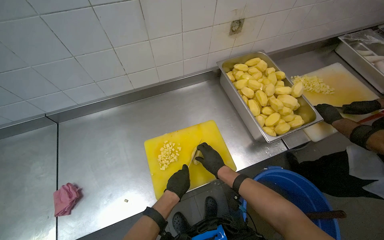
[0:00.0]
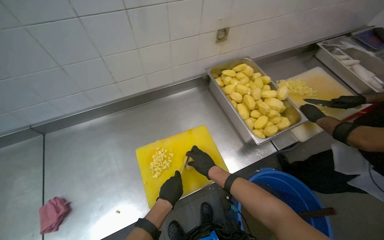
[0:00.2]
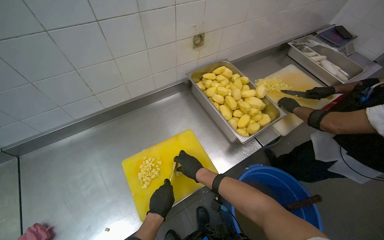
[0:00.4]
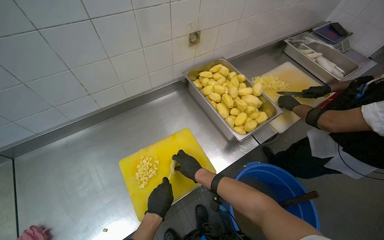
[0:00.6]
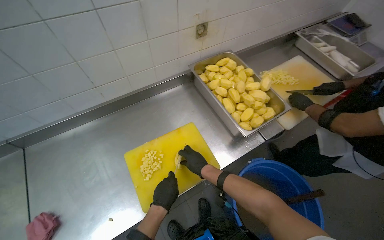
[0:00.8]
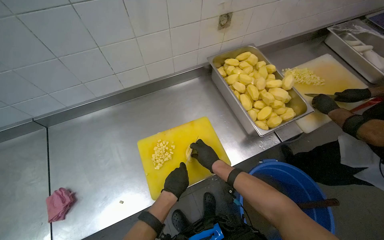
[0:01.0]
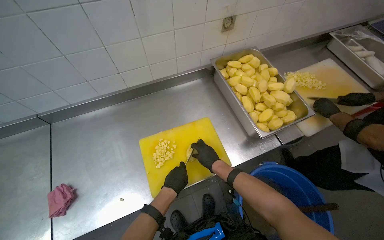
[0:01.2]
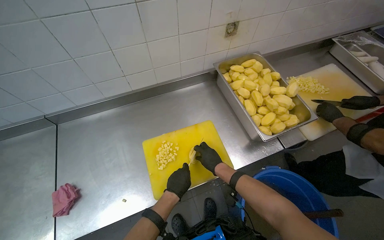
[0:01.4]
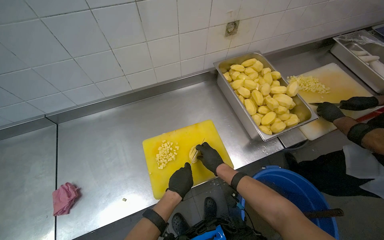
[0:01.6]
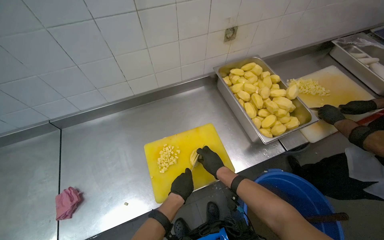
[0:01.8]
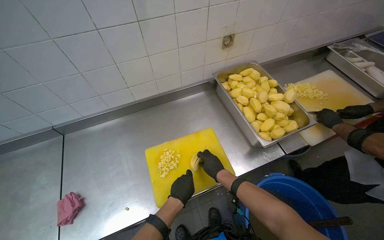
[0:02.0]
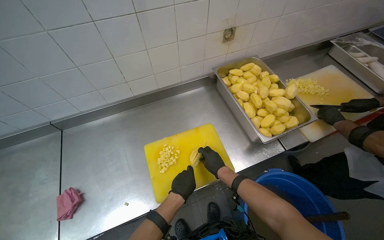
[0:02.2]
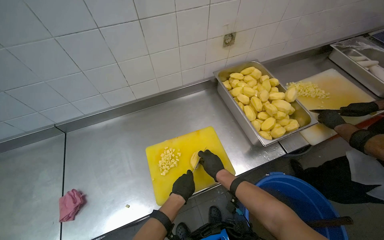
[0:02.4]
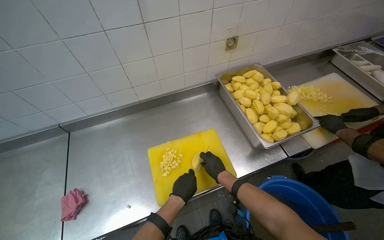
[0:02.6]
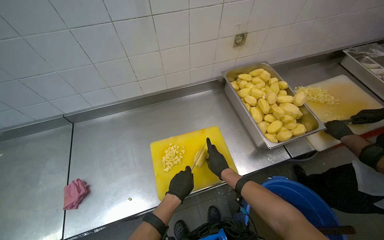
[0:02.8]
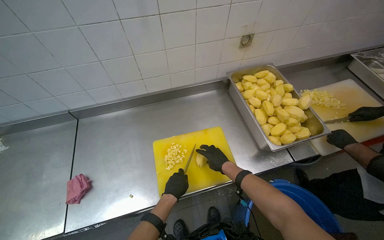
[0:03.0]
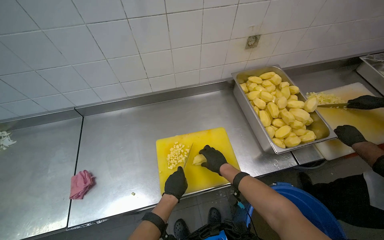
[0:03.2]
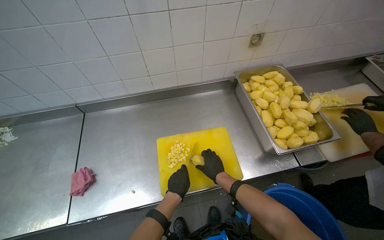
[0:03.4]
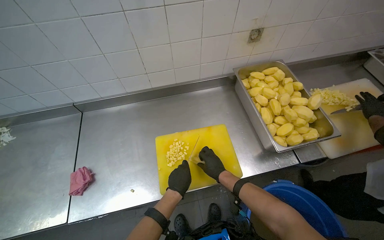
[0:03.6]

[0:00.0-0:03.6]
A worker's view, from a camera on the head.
Job: preparing food.
The whole recording: Chopping potatoes on cutting board. The worker chops peeled potatoes into smaller pieces on a yellow cutting board.
0:00.0 to 0:03.6: The hands make small movements and keep their place.

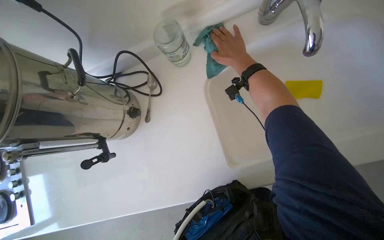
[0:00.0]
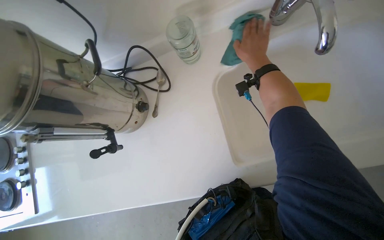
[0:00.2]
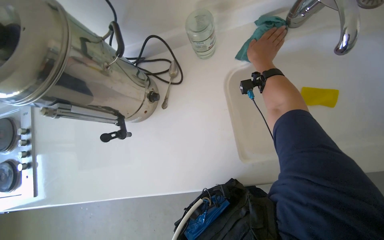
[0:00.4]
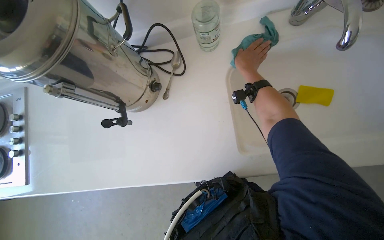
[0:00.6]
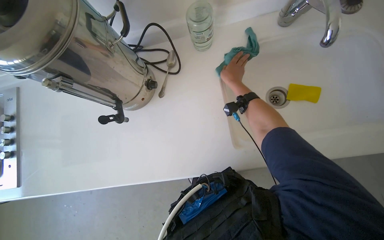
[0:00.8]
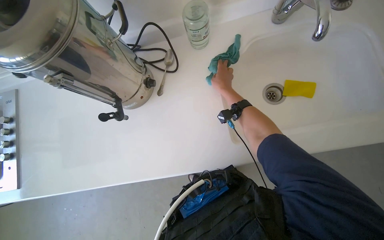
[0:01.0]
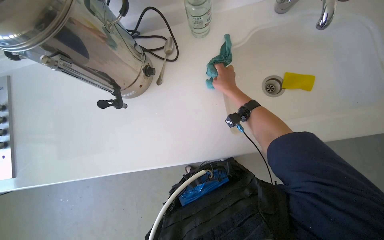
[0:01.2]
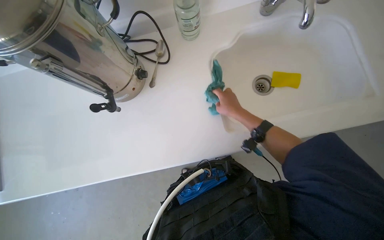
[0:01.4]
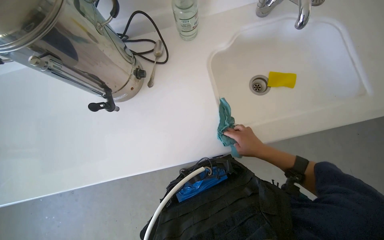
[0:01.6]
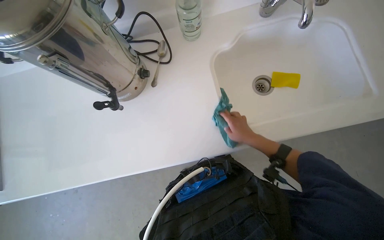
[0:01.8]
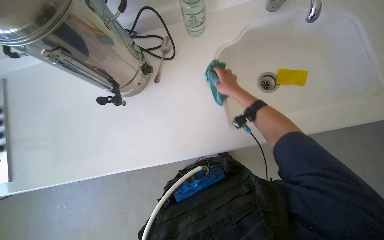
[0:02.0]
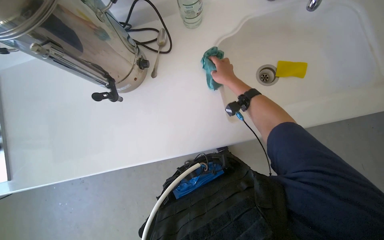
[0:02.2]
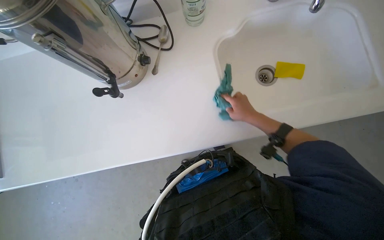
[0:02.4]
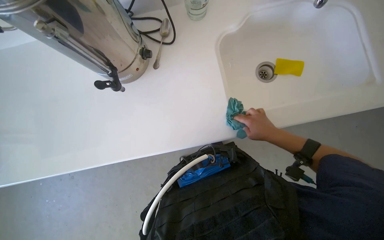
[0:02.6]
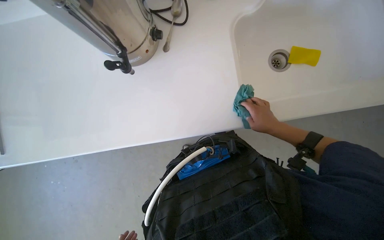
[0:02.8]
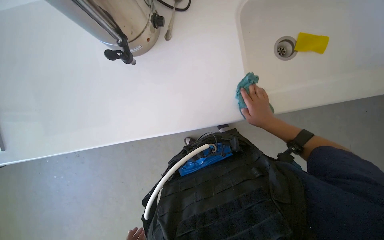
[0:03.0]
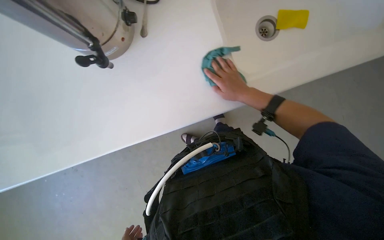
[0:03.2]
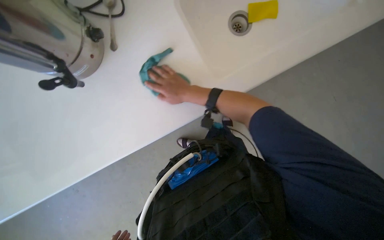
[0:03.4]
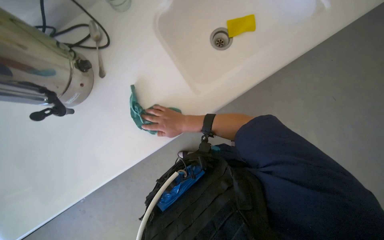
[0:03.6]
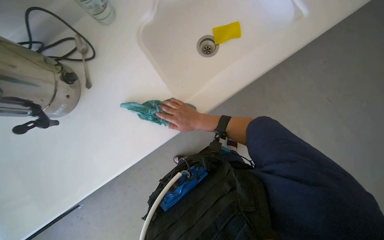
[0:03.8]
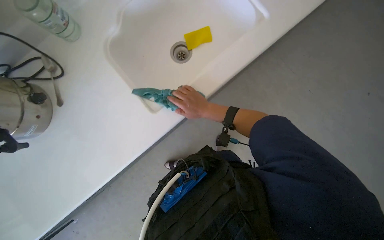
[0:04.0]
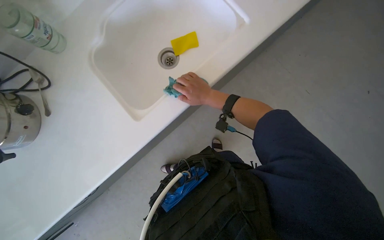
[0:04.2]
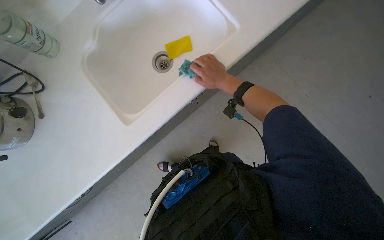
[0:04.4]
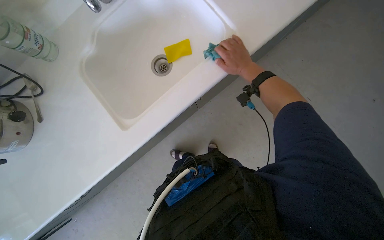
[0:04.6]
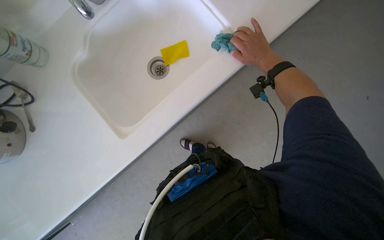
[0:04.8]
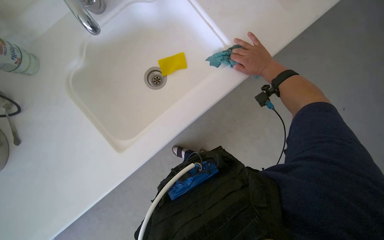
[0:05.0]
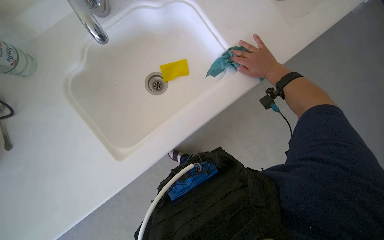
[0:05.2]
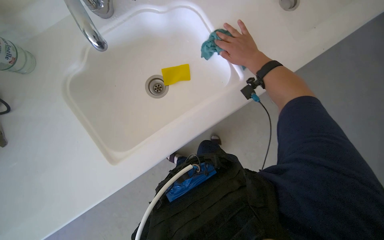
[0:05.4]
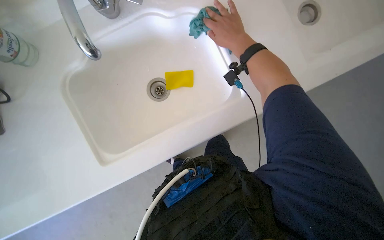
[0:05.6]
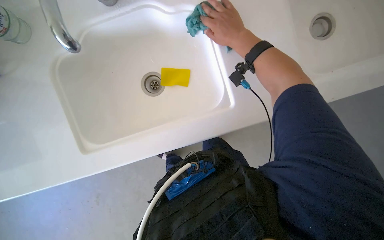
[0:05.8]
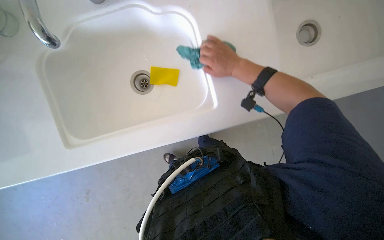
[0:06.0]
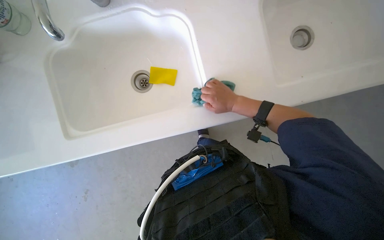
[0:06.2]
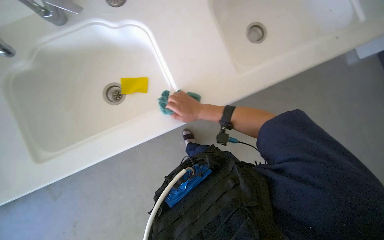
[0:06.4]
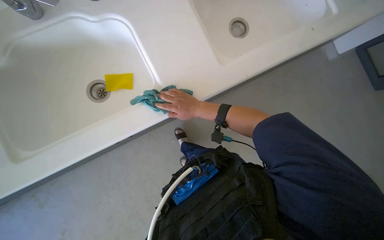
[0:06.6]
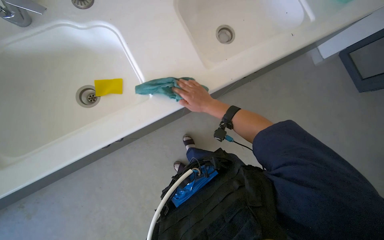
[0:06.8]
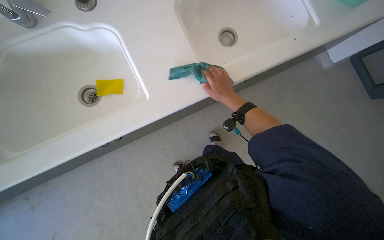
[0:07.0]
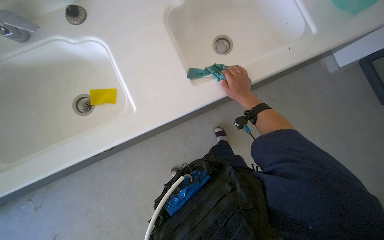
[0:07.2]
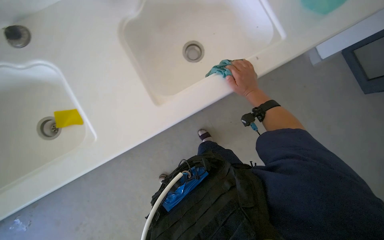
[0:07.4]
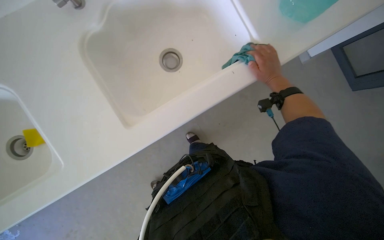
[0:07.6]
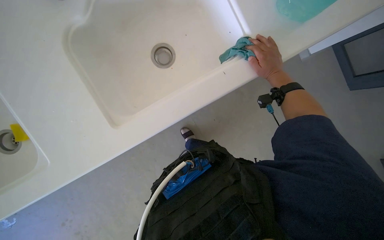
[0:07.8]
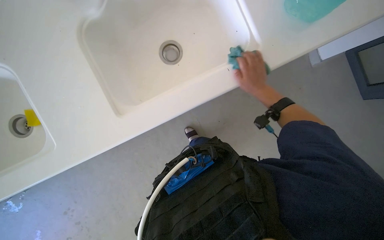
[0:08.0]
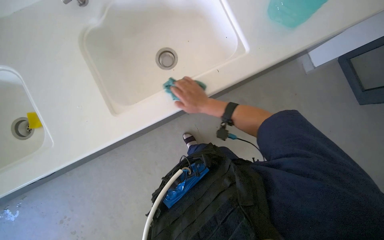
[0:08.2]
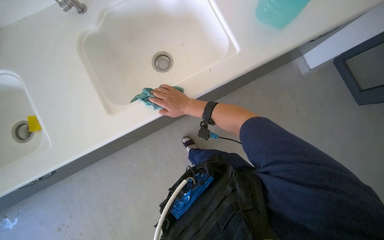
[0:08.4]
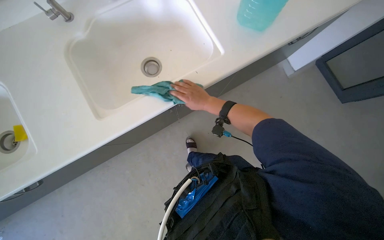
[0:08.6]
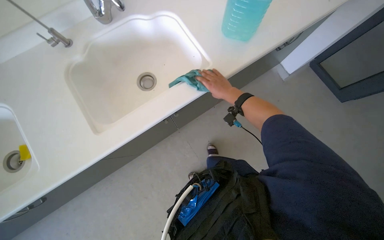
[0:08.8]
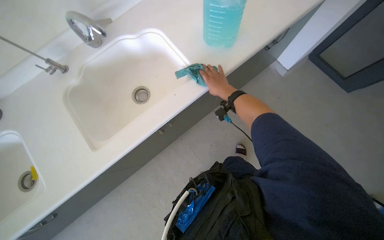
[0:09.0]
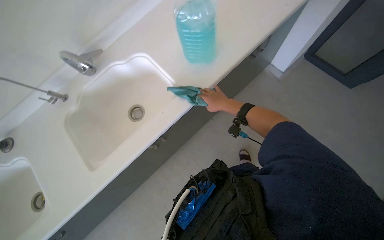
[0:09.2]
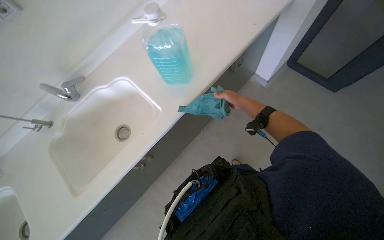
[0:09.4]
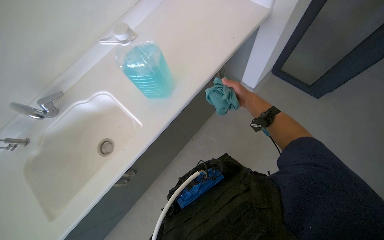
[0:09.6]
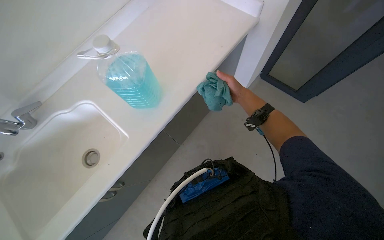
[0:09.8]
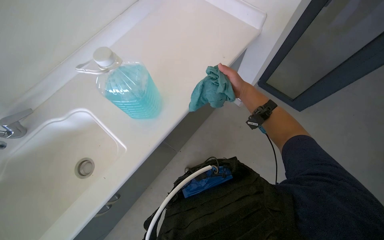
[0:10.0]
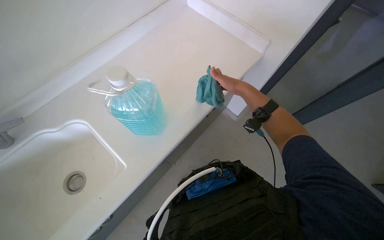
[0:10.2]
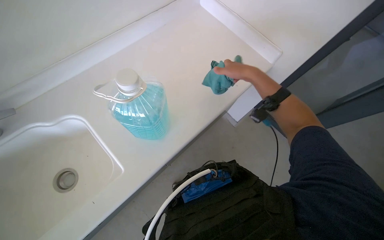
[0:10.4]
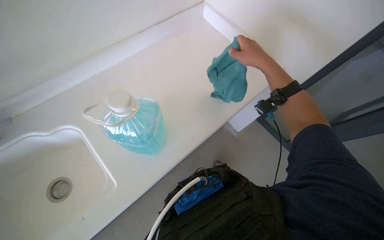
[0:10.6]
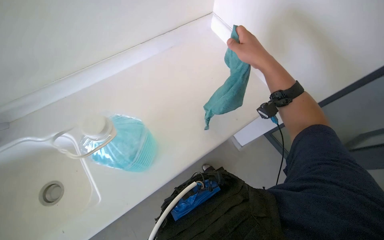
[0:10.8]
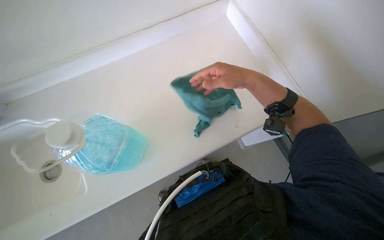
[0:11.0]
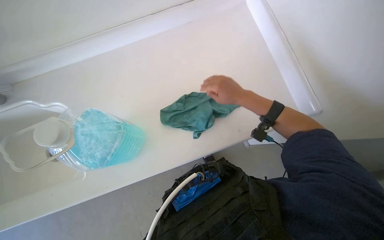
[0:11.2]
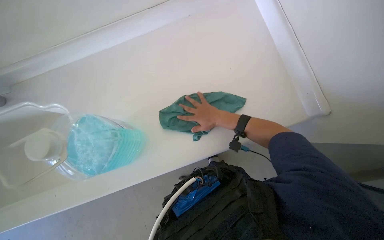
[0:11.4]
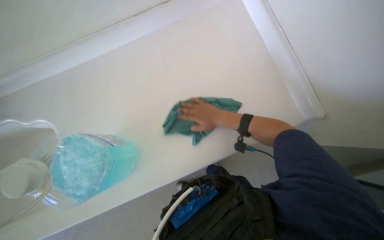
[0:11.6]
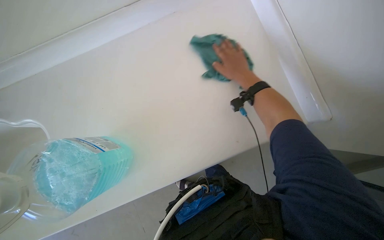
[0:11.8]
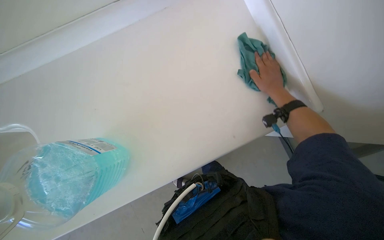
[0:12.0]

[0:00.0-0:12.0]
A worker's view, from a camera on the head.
Job: cleaning kitchen.
The whole recording: Wiping kitchen counter and sinks. The worker wipes the kitchen counter and around the sinks with a cloth.
0:03.0 to 0:04.4: The wearer looks about 45 degrees further to the right. The camera pitches upward, by approximately 15 degrees.
0:04.4 to 0:06.0: The right hand travels to the right and back again, roughly 10 cm each way.
0:06.0 to 0:07.6: The camera is carried some 50 cm.
0:10.4 to 0:12.0: The scene turns about 25 degrees clockwise in the picture. The right hand swings nearer and farther, approximately 15 cm each way, with 2 reversals.

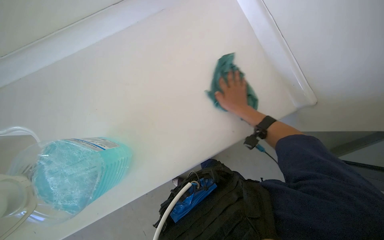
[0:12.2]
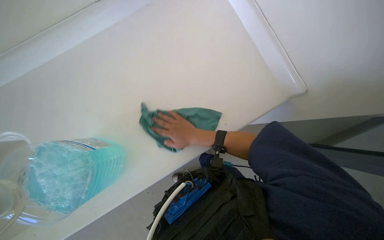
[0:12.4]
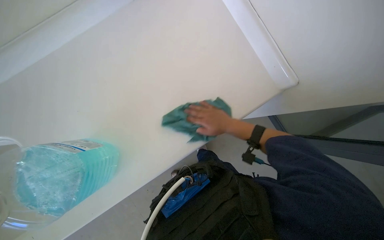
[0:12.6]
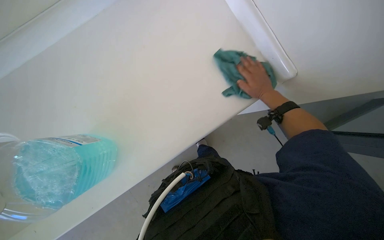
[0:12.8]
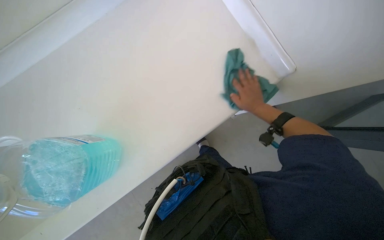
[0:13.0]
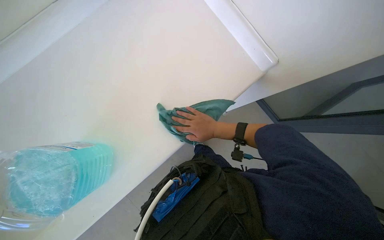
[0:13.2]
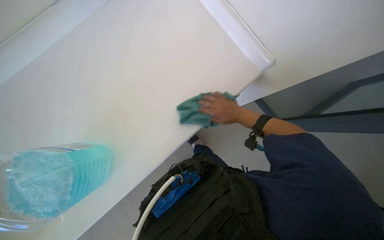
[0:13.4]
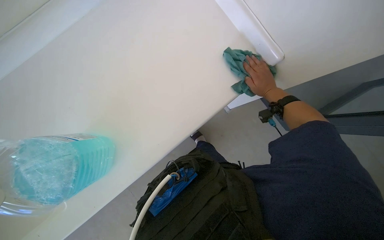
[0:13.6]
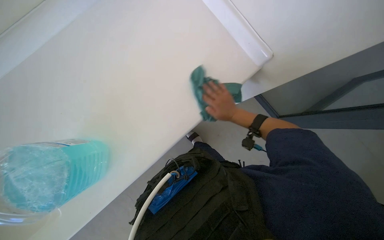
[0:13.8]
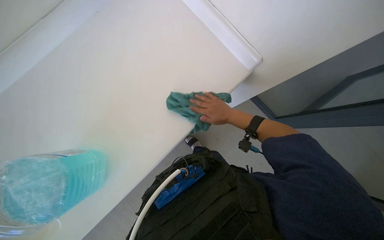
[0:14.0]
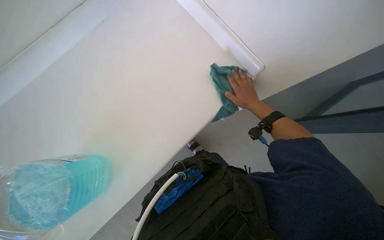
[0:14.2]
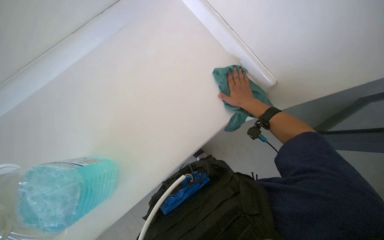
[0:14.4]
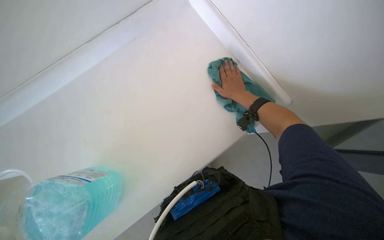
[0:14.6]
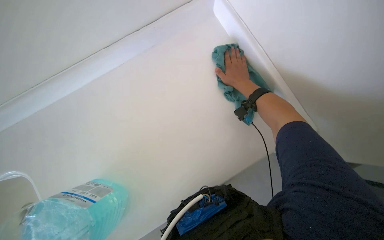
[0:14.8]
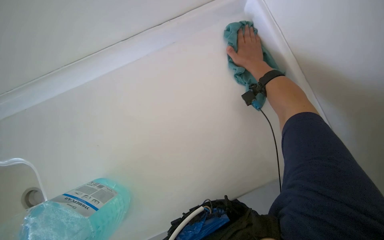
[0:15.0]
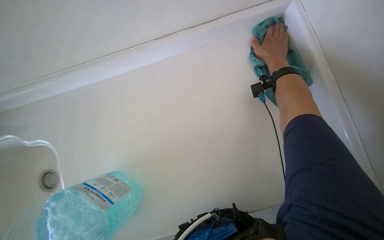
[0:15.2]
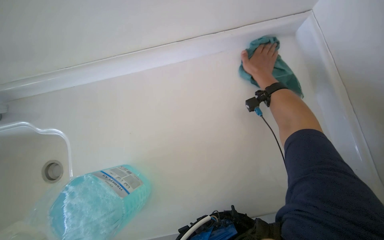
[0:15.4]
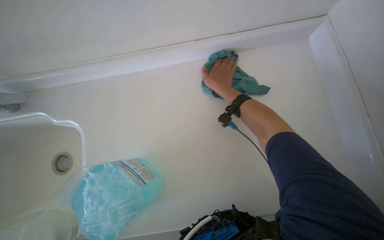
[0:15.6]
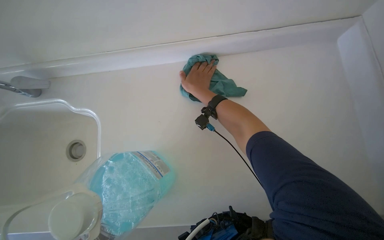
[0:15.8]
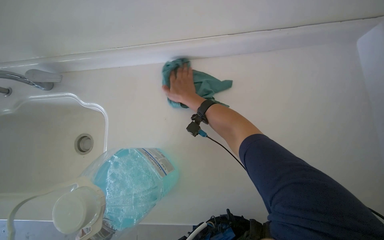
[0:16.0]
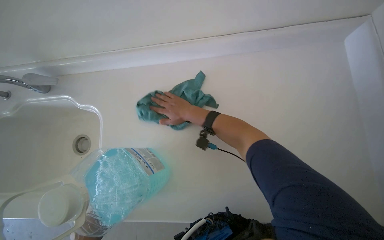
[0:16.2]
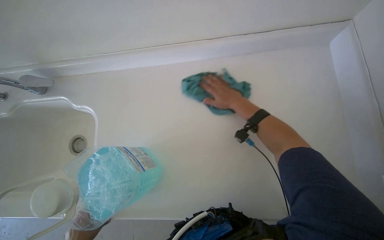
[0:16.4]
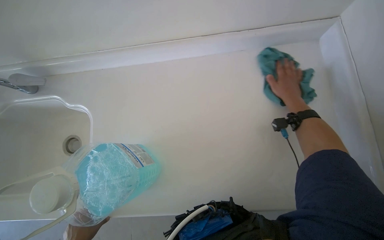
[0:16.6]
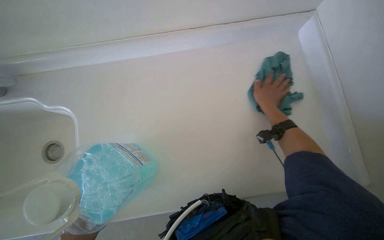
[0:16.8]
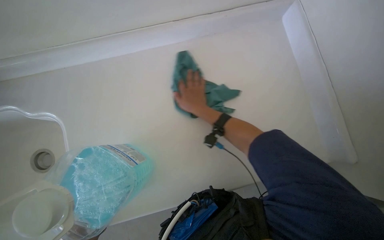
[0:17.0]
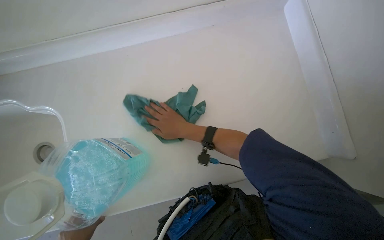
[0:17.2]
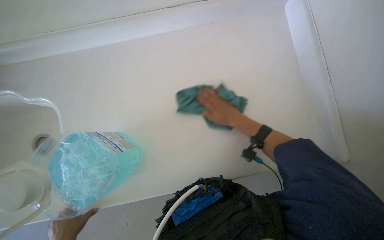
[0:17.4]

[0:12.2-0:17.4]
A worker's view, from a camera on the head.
Job: cleaning kitchen.
The whole recording: Wiping kitchen counter and sinks. The worker wipes the kitchen counter and around the sinks with a cloth.
0:14.0 to 0:15.6: The head rotates some 20 degrees to the left. The right hand goes some 20 cm up the picture.
0:15.6 to 0:17.4: The right hand goes left and right, some 30 cm each way, reversing 3 times.
